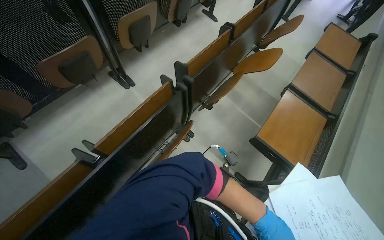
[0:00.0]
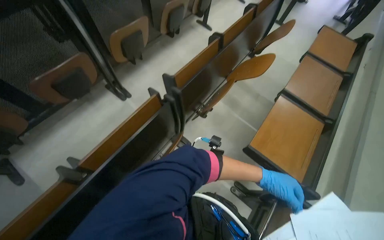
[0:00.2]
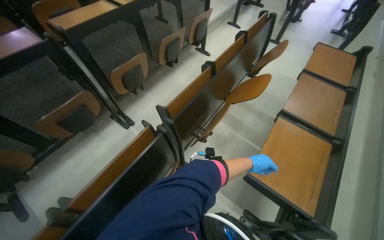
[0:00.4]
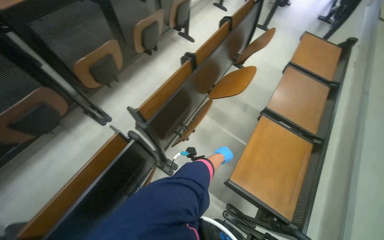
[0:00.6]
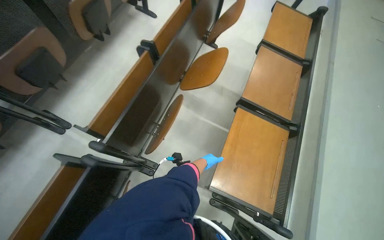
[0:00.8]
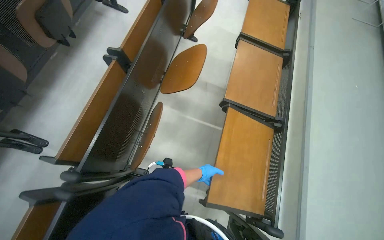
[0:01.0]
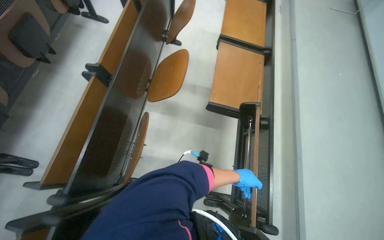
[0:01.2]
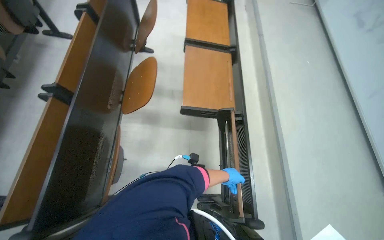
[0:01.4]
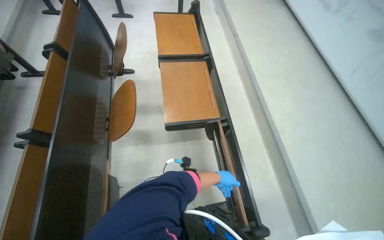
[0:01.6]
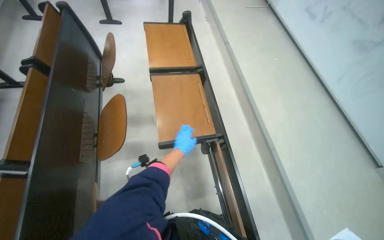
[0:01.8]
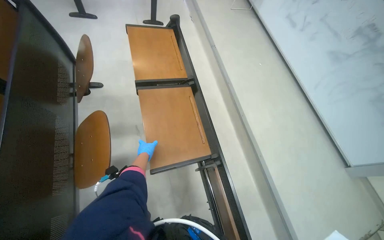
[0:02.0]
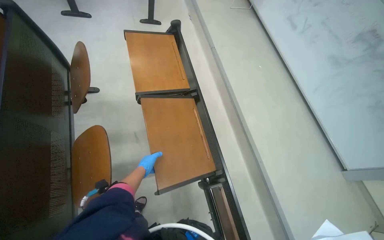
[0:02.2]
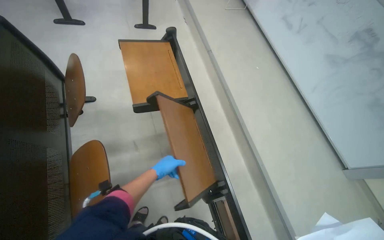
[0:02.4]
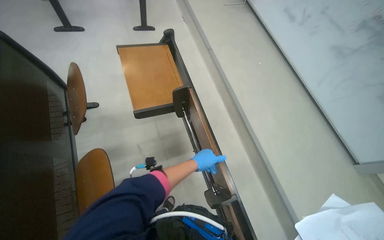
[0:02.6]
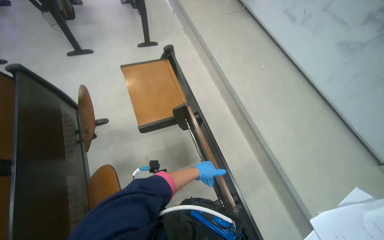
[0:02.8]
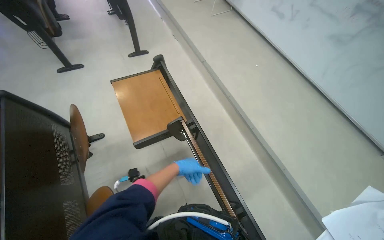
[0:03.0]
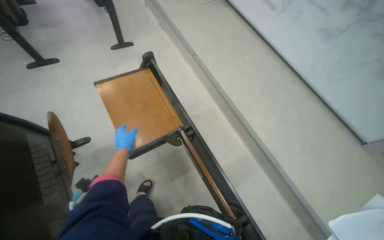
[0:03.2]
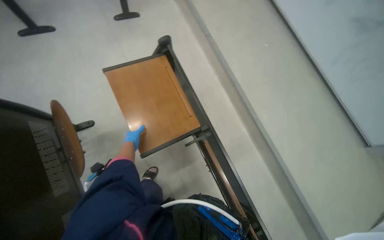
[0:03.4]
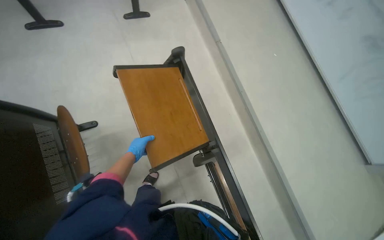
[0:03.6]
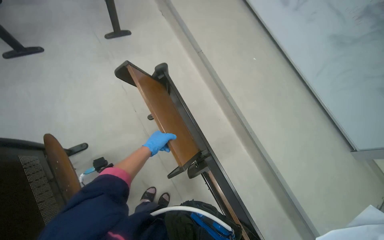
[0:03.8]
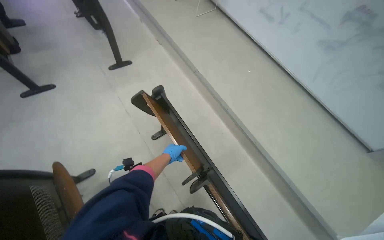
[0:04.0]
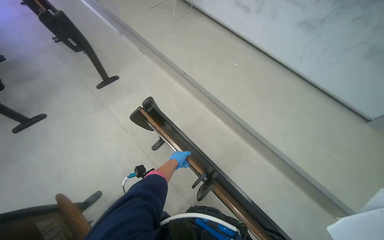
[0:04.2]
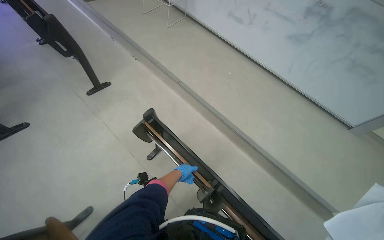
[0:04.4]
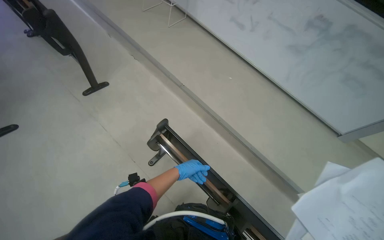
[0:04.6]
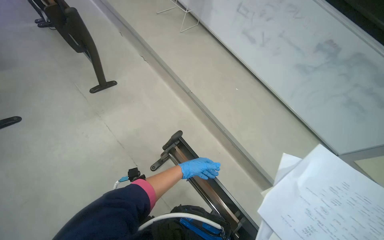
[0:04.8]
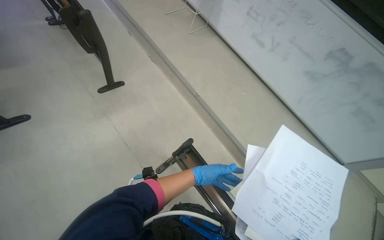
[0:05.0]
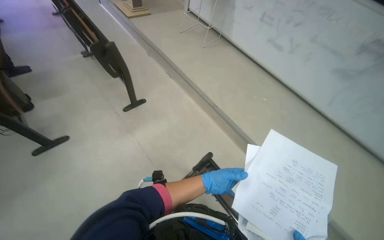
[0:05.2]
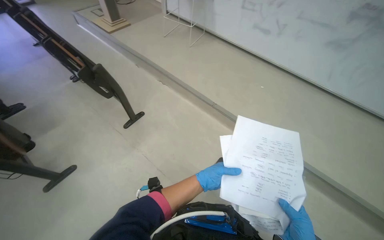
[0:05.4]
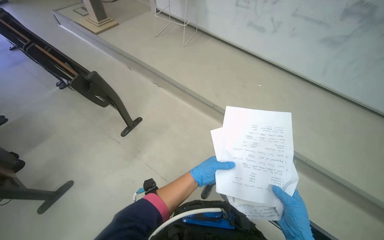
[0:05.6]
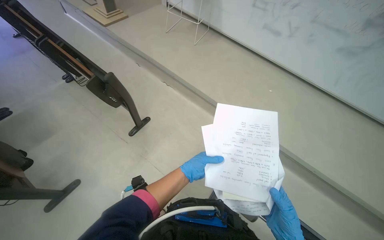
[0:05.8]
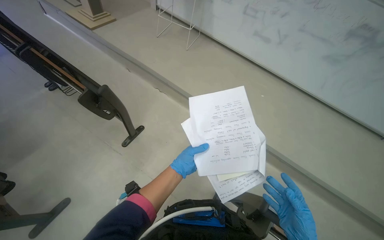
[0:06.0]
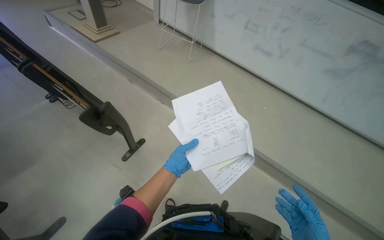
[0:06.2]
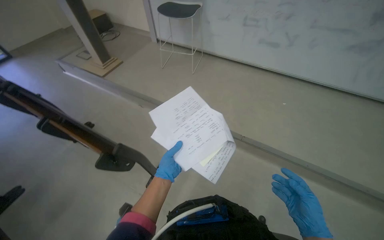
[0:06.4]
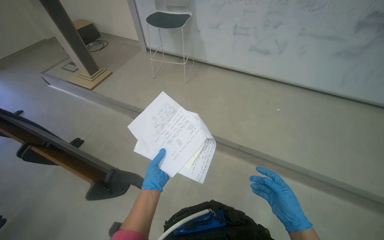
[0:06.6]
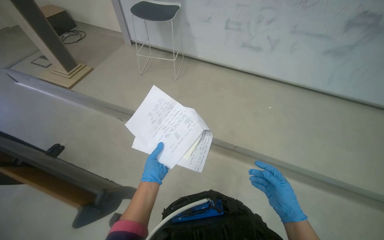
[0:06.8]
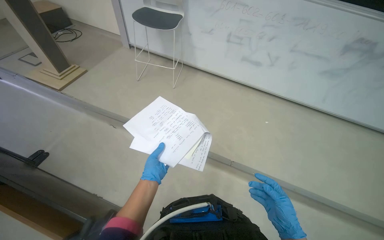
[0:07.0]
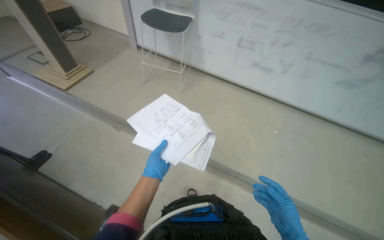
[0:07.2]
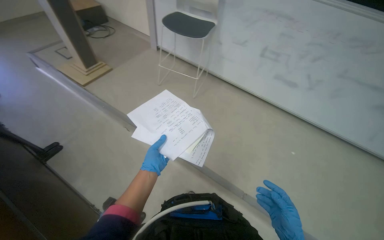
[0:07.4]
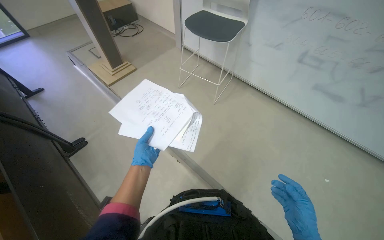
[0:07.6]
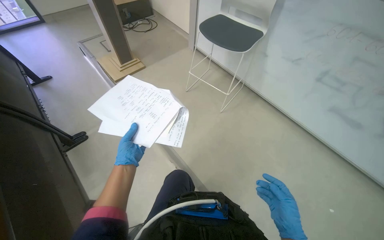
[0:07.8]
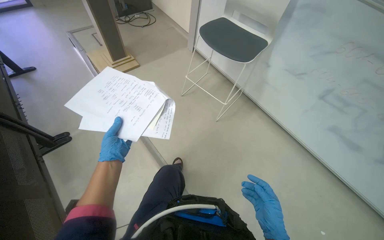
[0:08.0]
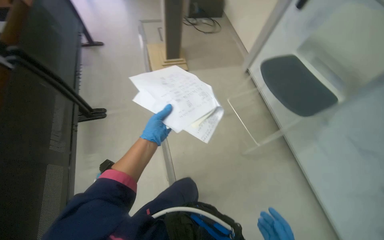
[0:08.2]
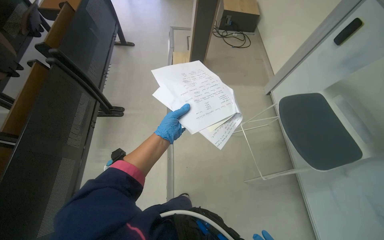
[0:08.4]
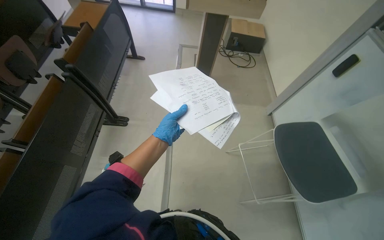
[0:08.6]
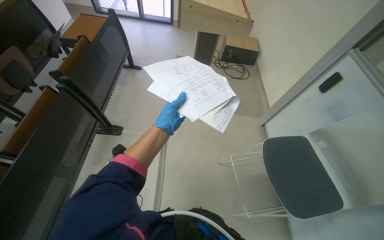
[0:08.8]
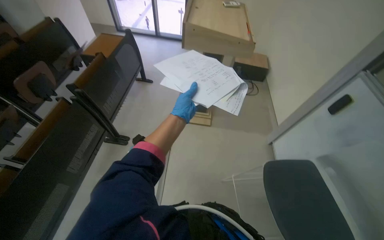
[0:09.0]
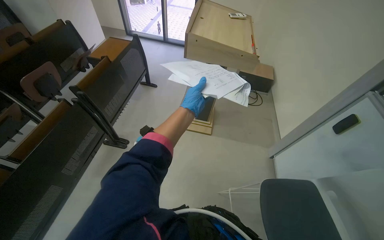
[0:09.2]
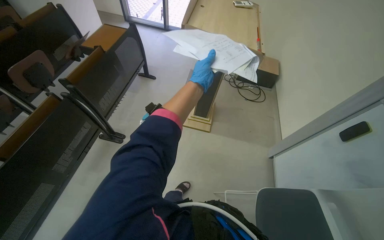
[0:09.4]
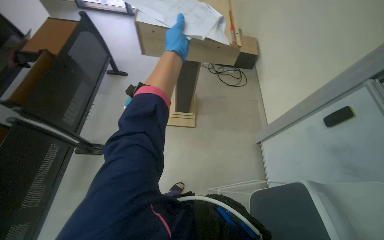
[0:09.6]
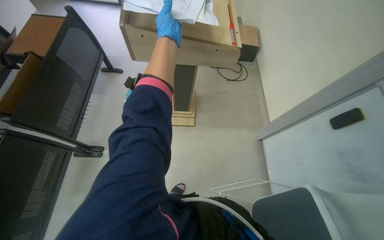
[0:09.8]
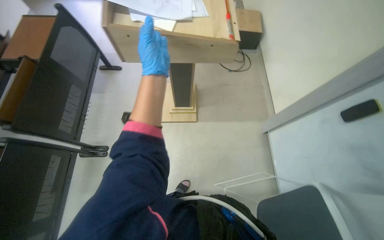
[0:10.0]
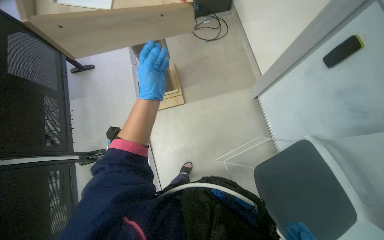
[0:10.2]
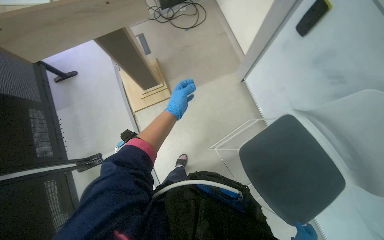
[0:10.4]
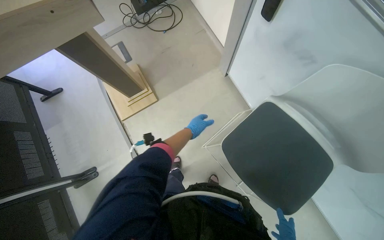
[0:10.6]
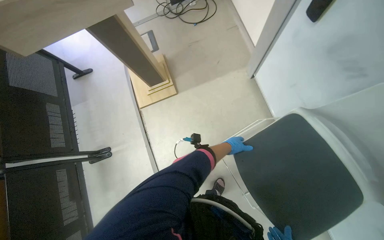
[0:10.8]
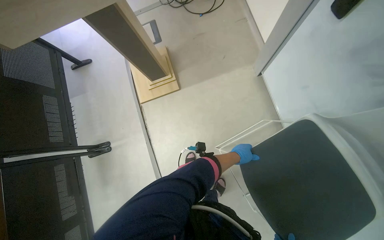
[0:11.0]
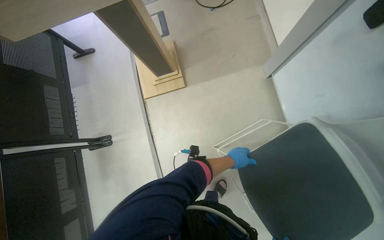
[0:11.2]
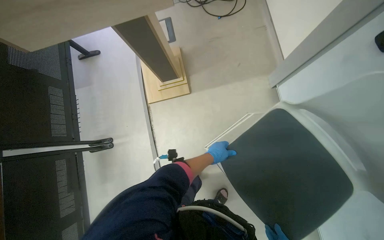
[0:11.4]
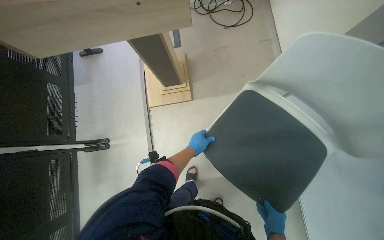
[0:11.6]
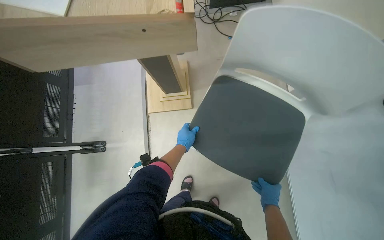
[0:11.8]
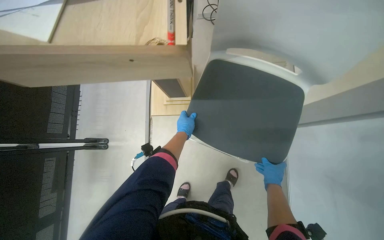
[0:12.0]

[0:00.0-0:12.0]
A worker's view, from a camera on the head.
Job: organizing items.
The whole recording: Folding desks in auditorium. The worker folds up multiple desks in the auditorium.
0:00.0 to 0:01.6: The head travels some 80 cm. The head turns to the right by some 50 degrees.
0:01.6 to 0:03.0: The head travels roughly 50 cm.
0:03.0 to 0:04.4: The wearer moves some 40 cm. The wearer's head swings approximately 20 degrees to the right.
0:04.4 to 0:06.0: The camera travels roughly 60 cm.
0:06.0 to 0:07.6: The wearer moves some 60 cm.
0:07.6 to 0:09.0: The wearer's head swings some 50 degrees to the left. The wearer looks about 20 degrees further upward.
0:09.0 to 0:10.4: The wearer moves about 50 cm. The camera pitches downward, by approximately 25 degrees. Everything in view rotates some 30 degrees counterclockwise.
0:10.4 to 0:12.0: The left hand travels to the right and back again, approximately 30 cm each way.

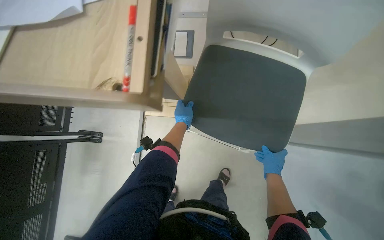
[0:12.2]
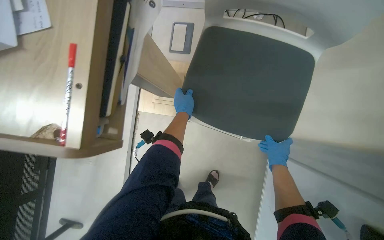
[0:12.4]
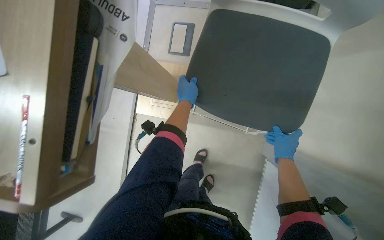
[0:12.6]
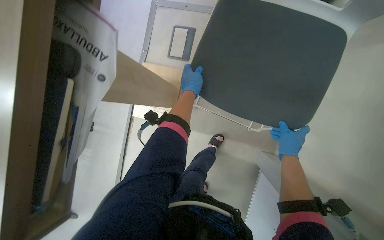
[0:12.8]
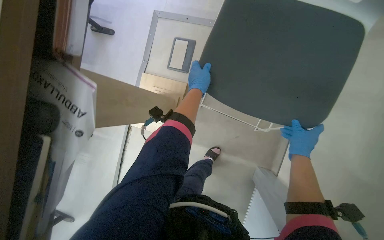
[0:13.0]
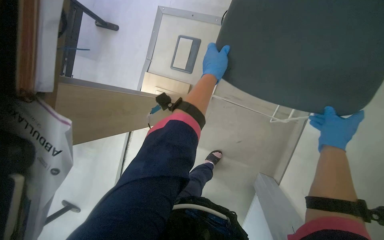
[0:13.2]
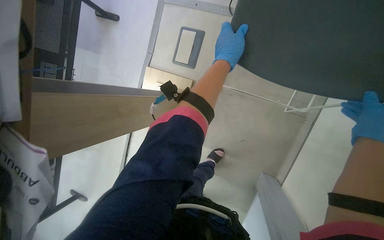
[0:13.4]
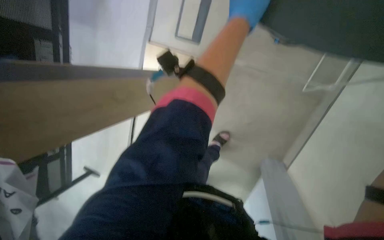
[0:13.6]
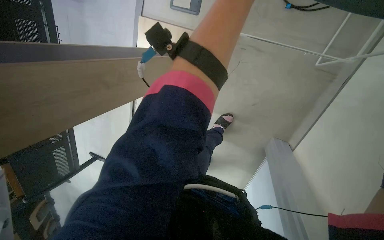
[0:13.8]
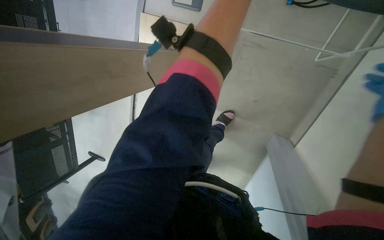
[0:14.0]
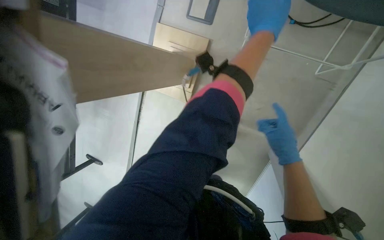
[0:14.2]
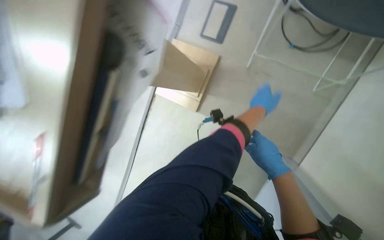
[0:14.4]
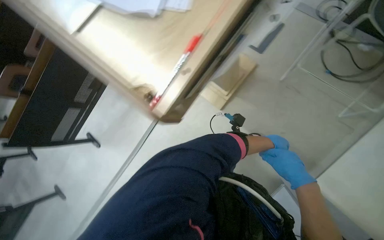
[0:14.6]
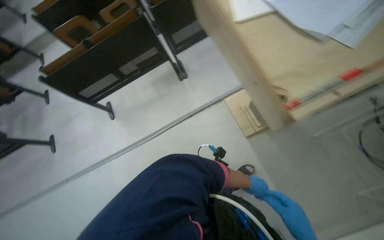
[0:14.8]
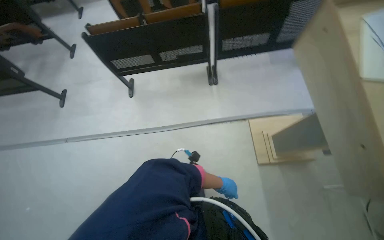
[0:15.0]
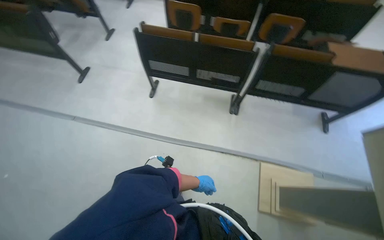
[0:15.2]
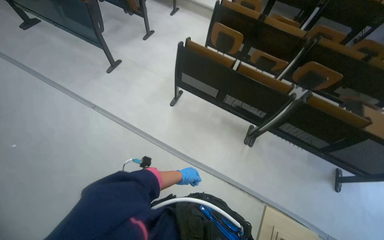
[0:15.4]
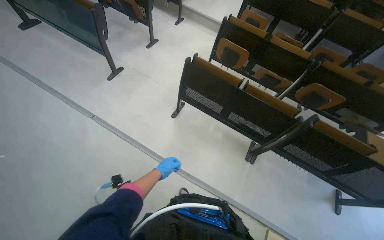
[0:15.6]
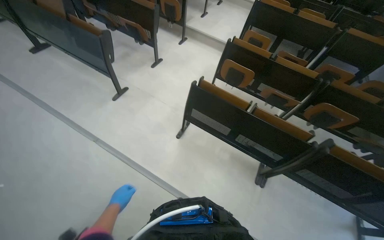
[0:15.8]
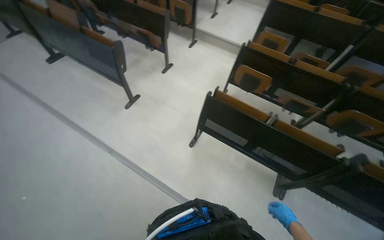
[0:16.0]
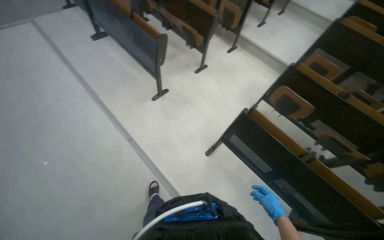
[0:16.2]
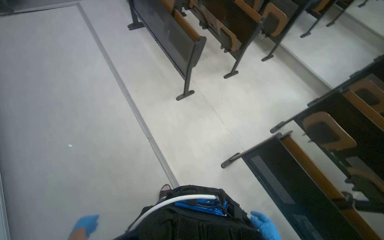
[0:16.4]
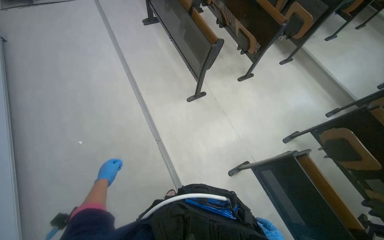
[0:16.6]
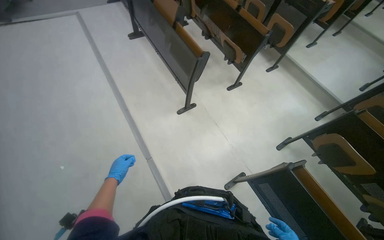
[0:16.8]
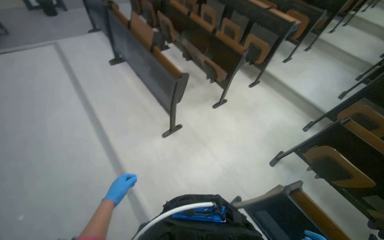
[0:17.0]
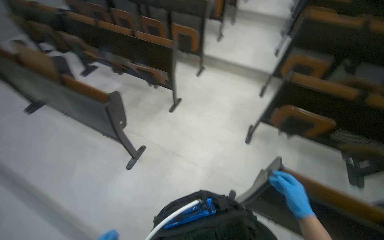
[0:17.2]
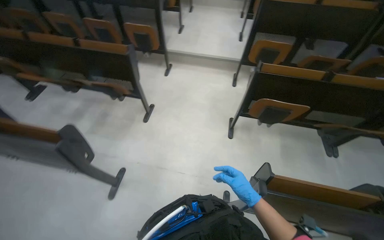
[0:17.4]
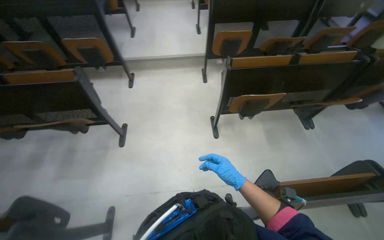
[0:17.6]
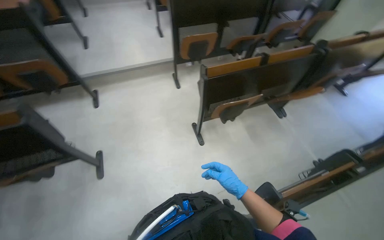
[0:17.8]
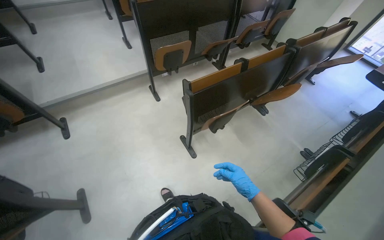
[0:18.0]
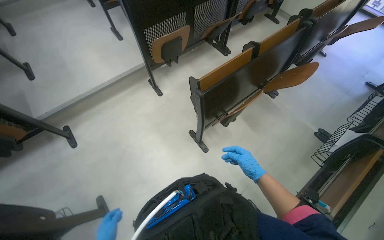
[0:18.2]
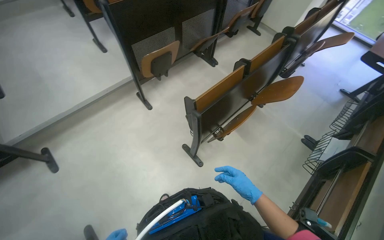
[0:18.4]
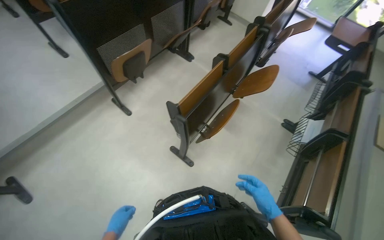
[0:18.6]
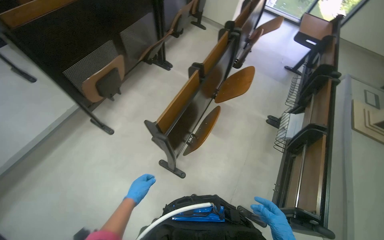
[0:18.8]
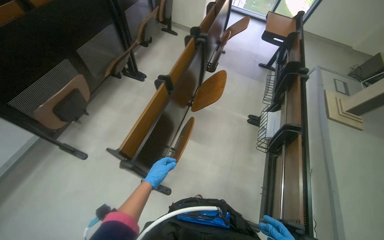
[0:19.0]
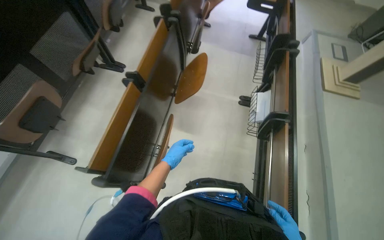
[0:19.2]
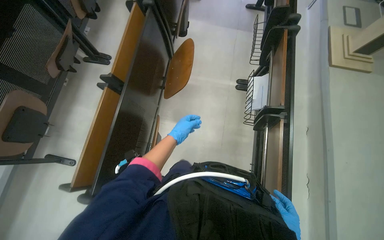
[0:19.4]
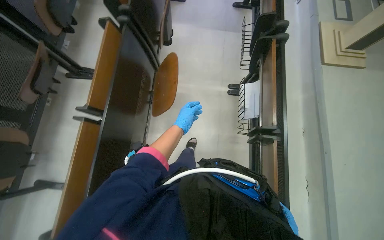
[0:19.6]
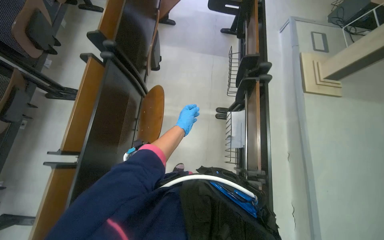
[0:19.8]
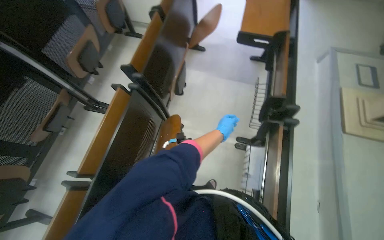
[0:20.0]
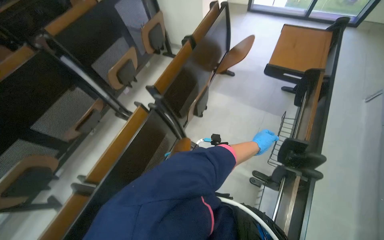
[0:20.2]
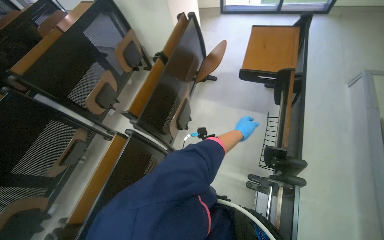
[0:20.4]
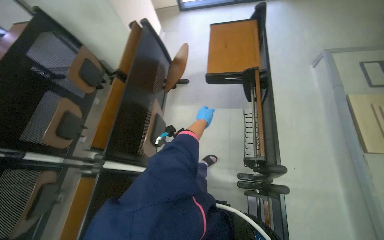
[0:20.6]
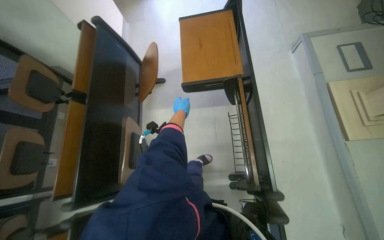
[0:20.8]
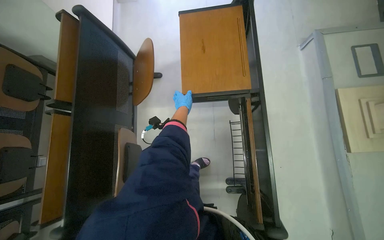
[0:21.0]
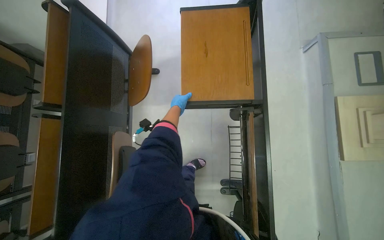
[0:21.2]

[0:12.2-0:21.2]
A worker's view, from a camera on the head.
Job: organizing items.
The whole recording: Folding desks in auditorium. The worker folds up multiple desks in the auditorium.
0:12.2 to 0:13.8: The wearer looks some 30 degrees further downward.
0:15.2 to 0:16.6: The wearer moves about 1 m. The wearer's head swings about 50 degrees to the left.
0:16.6 to 0:18.2: The head travels some 1.5 m. The head turns to the right by roughly 100 degrees.
0:18.2 to 0:19.8: The camera is carried approximately 1 m. The head rotates some 45 degrees to the right. The view tips downward by approximately 15 degrees.
0:19.8 to 0:21.2: The wearer moves about 1 m.
